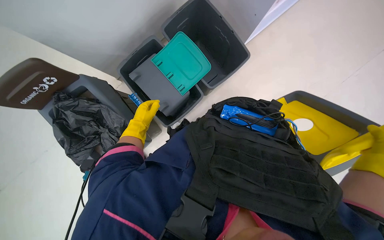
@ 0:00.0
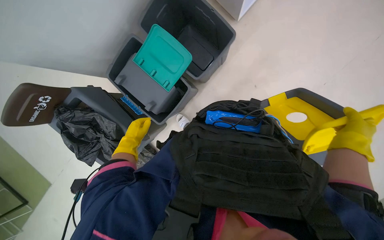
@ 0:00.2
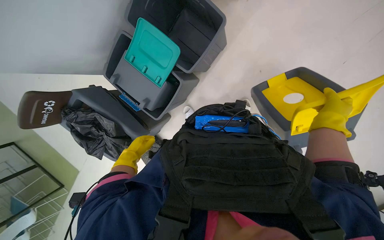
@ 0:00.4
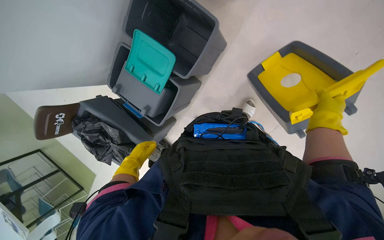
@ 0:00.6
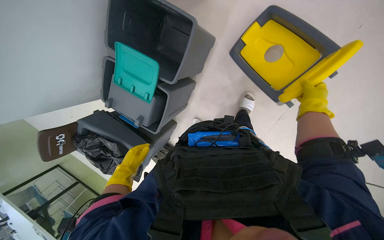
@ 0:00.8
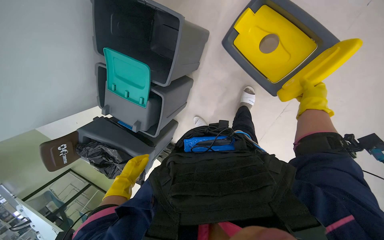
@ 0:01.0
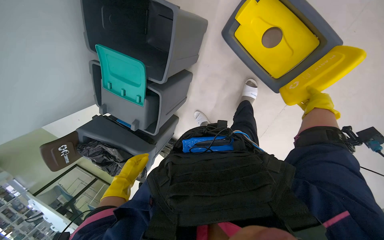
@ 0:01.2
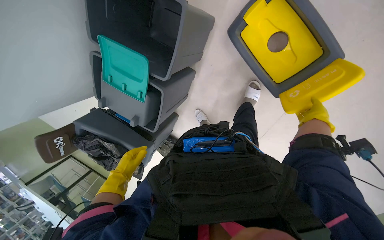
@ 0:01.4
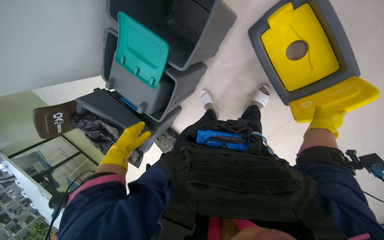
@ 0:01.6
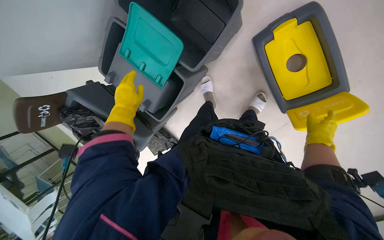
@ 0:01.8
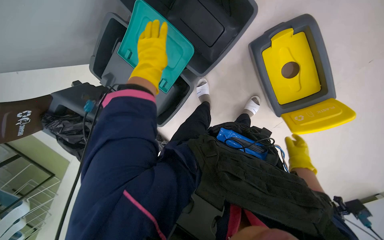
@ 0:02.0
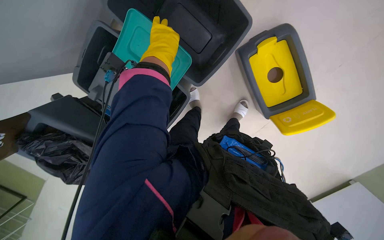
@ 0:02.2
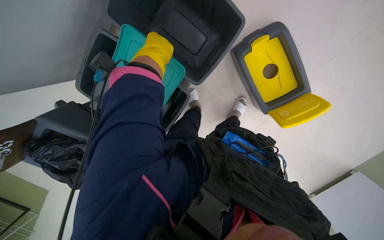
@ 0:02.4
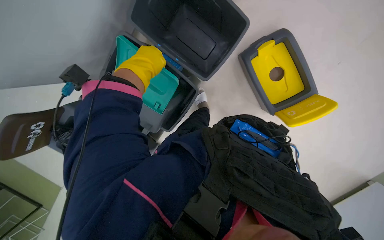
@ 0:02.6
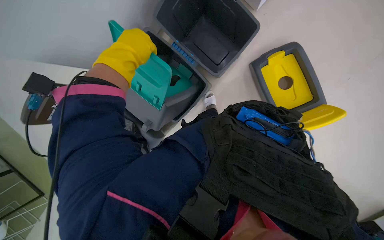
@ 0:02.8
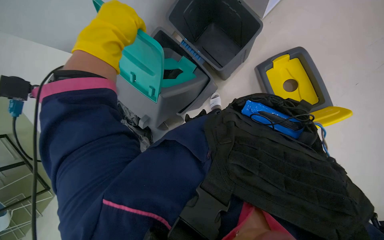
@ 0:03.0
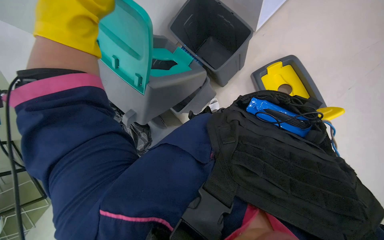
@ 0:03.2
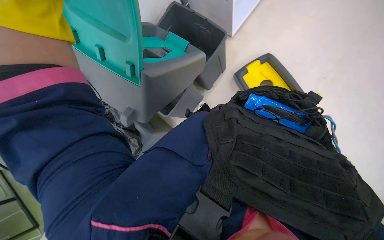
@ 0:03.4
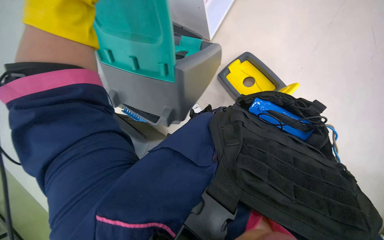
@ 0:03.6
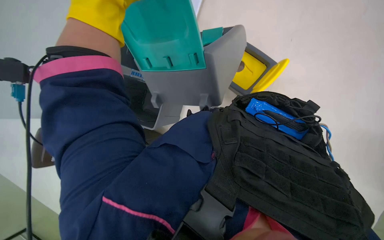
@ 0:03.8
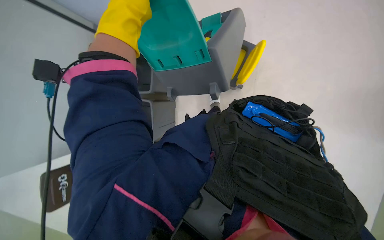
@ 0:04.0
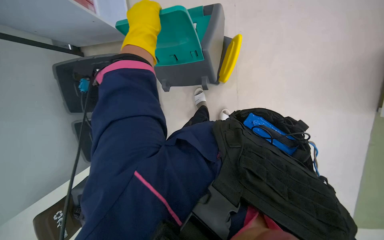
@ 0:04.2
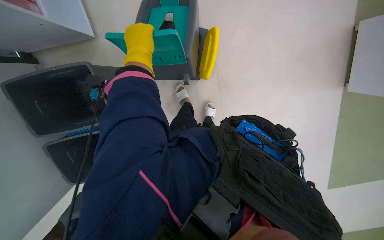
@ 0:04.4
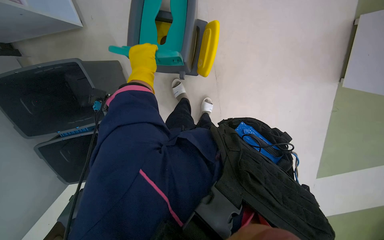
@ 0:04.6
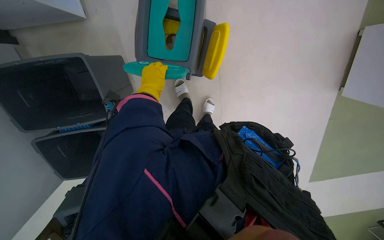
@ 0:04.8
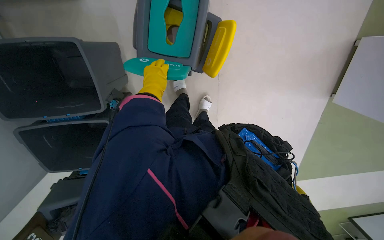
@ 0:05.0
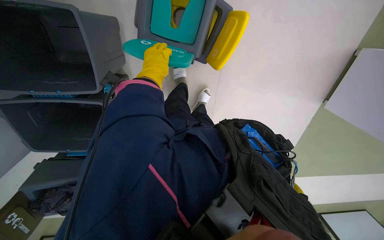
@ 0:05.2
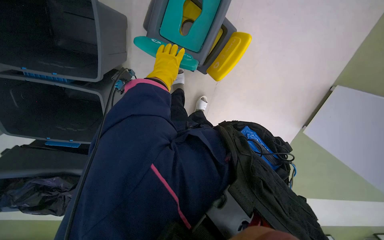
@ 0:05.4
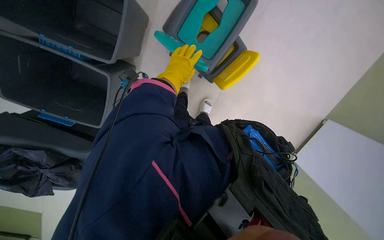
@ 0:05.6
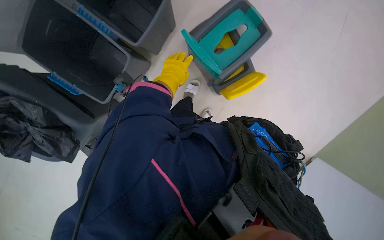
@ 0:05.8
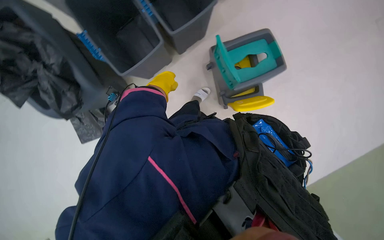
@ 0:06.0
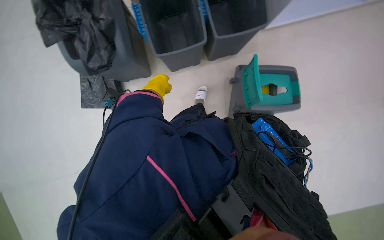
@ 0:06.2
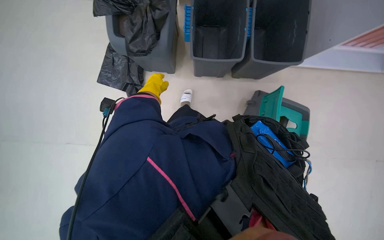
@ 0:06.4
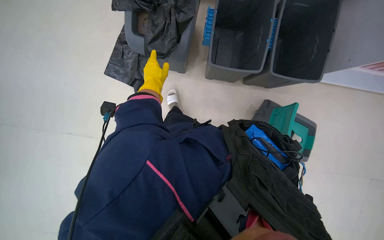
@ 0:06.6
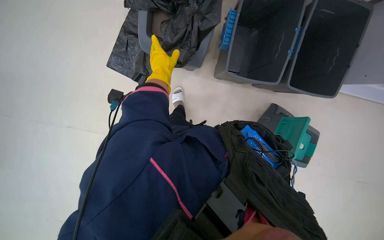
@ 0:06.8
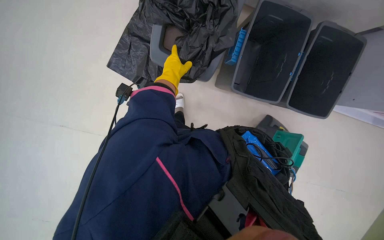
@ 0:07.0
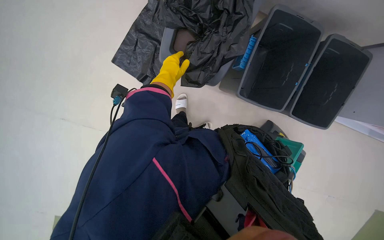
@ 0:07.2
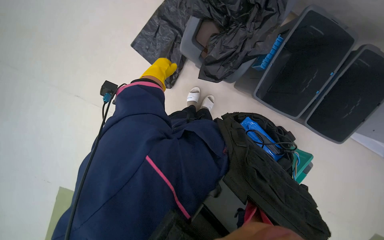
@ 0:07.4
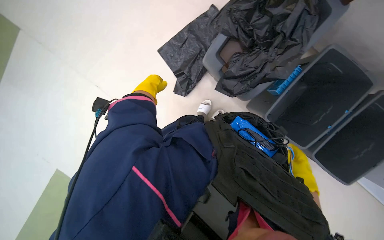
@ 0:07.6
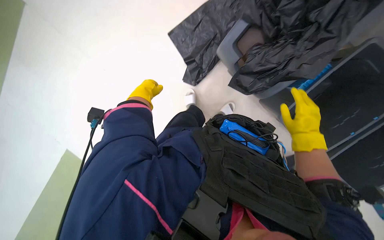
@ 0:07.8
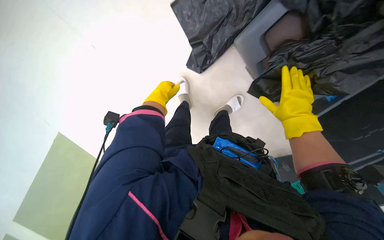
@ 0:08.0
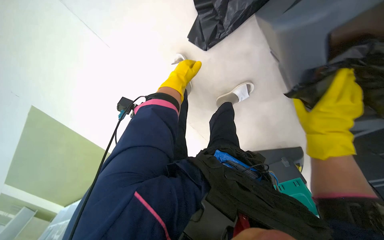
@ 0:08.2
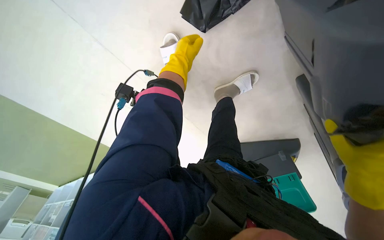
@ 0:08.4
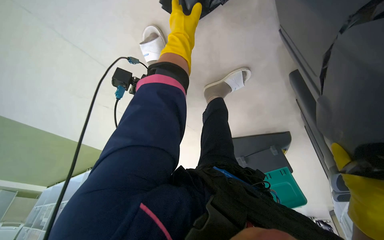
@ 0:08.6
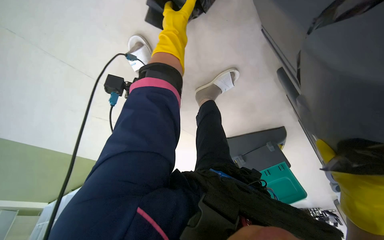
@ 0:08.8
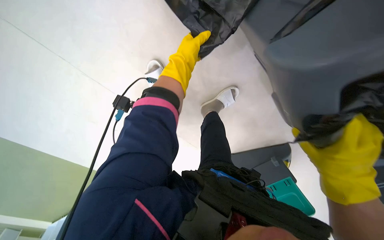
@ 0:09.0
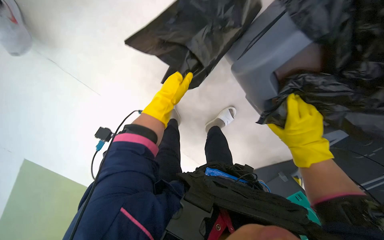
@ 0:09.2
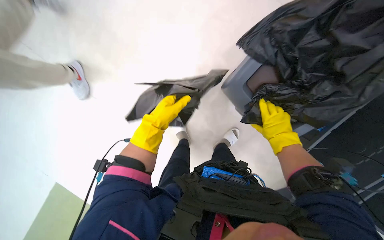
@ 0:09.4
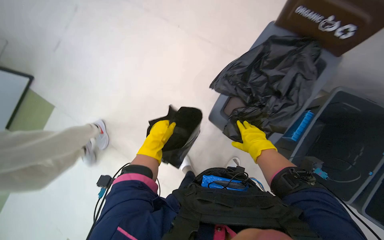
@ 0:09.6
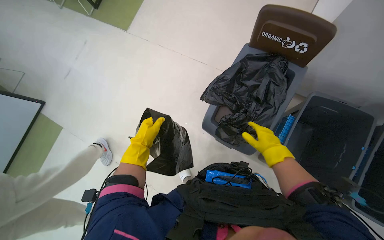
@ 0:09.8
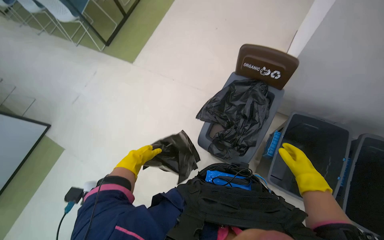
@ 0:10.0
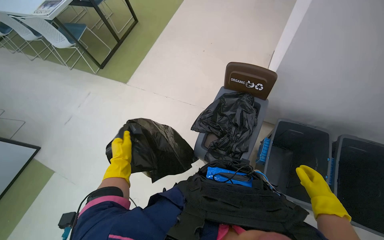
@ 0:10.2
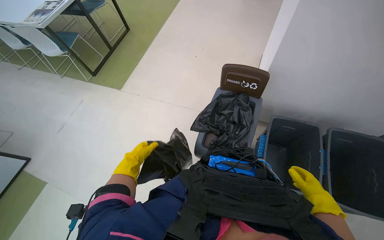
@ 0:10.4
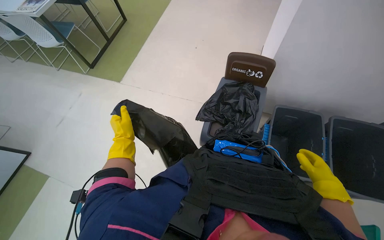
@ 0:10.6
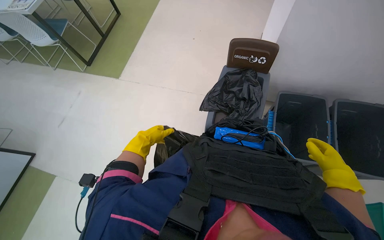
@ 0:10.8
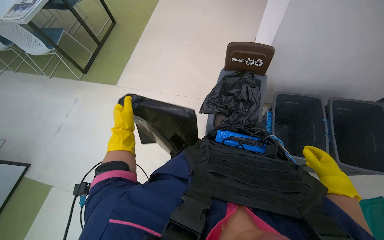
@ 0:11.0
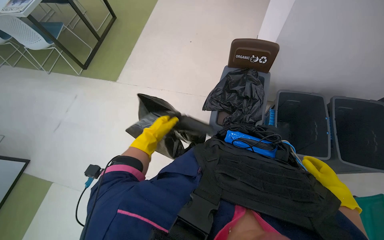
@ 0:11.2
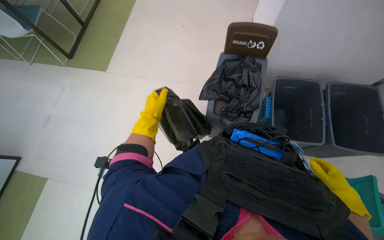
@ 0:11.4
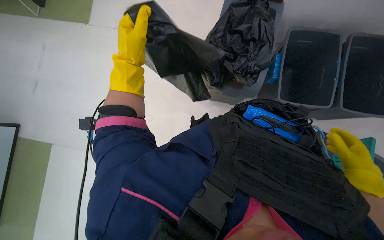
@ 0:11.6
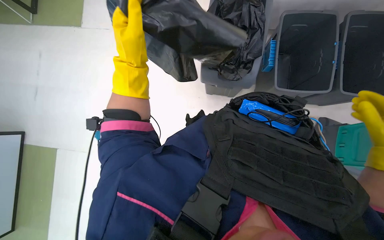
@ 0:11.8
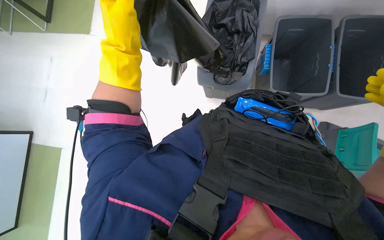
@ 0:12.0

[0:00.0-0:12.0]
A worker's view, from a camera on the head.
Job: managing trash.
The whole recording: Changing trash bags in recycling bins. The worker removes old trash bags from multiple recycling bins and replaces them with new ones, then closes the lids.
0:00.0 to 0:01.6: The head travels about 50 cm. The view pans to the left by about 20 degrees. The wearer looks roughly 25 degrees further downward.
0:01.6 to 0:03.0: The view pans to the right by roughly 15 degrees. The left hand is displaced nearer to the camera and up the picture by roughly 30 cm.
0:07.6 to 0:09.0: The view tilts roughly 15 degrees downward. The left hand moves up the picture and to the right, roughly 20 cm.
0:09.0 to 0:10.4: The camera travels approximately 90 cm. The view tilts roughly 80 degrees upward.
0:10.4 to 0:12.0: The view tips downward by some 25 degrees.

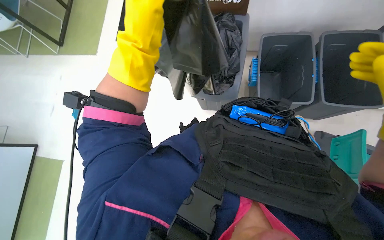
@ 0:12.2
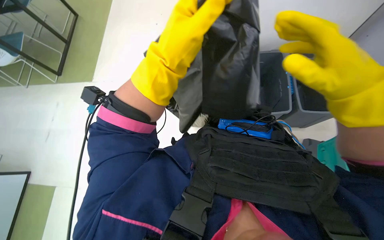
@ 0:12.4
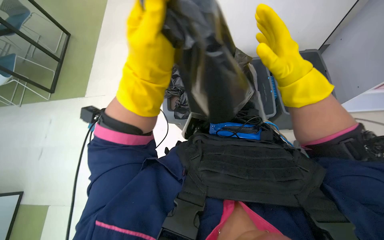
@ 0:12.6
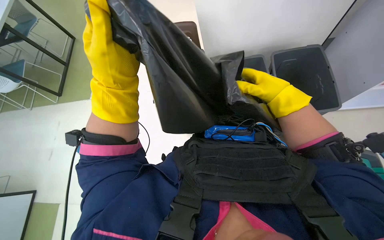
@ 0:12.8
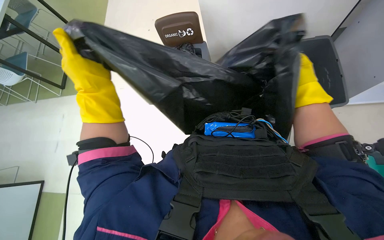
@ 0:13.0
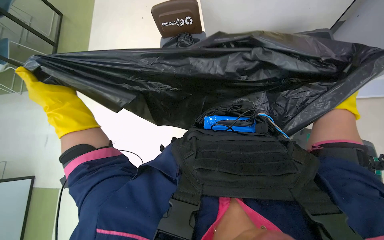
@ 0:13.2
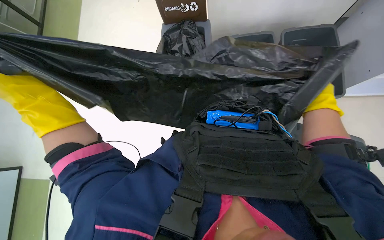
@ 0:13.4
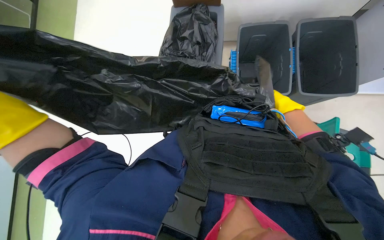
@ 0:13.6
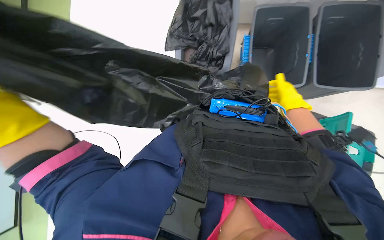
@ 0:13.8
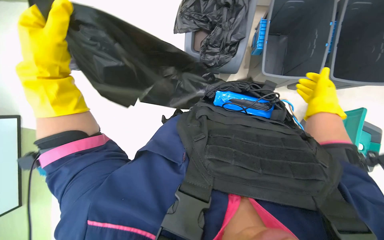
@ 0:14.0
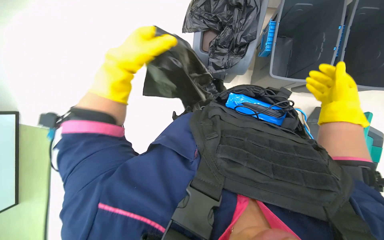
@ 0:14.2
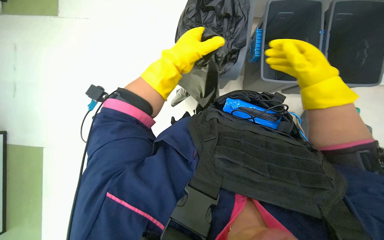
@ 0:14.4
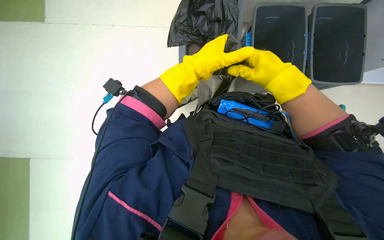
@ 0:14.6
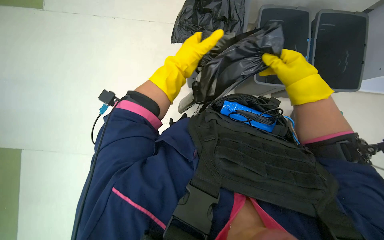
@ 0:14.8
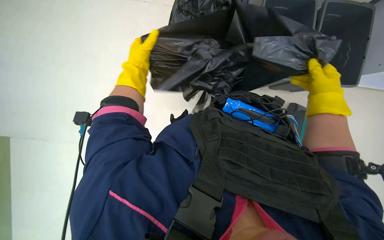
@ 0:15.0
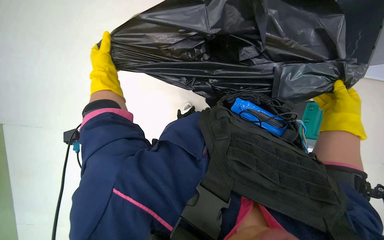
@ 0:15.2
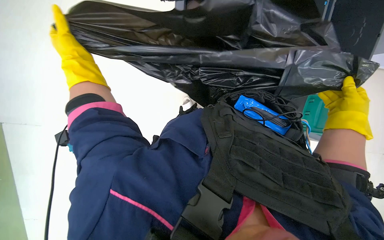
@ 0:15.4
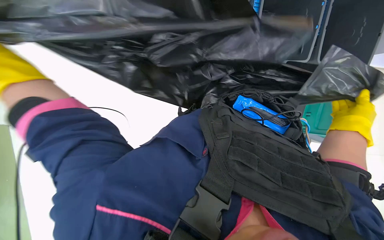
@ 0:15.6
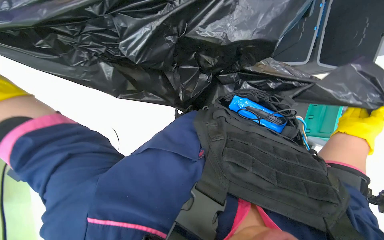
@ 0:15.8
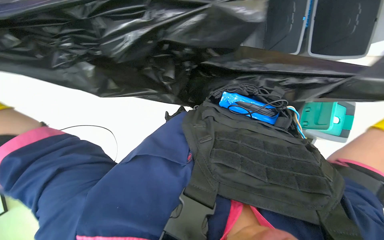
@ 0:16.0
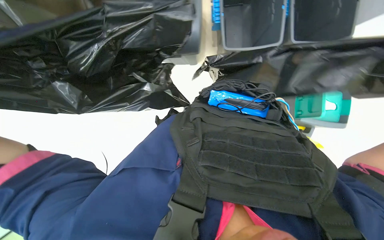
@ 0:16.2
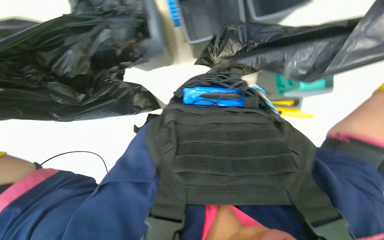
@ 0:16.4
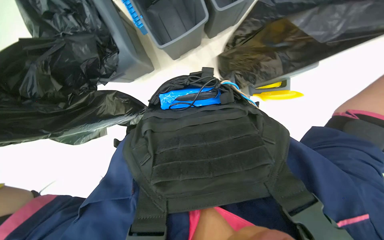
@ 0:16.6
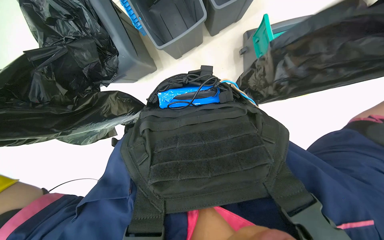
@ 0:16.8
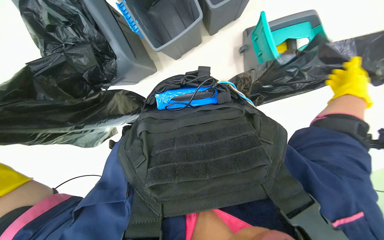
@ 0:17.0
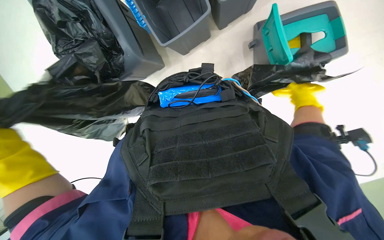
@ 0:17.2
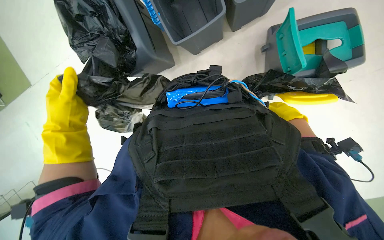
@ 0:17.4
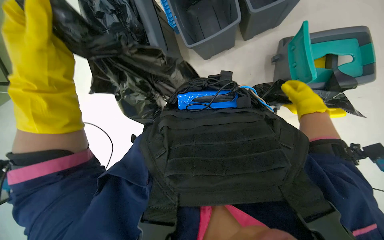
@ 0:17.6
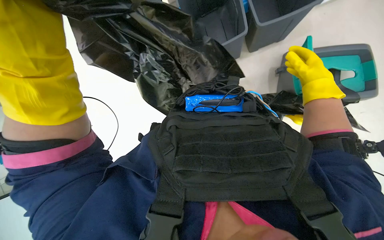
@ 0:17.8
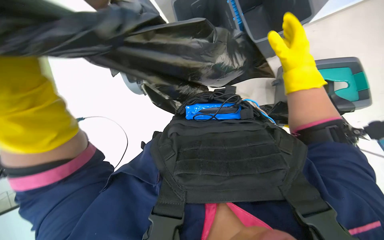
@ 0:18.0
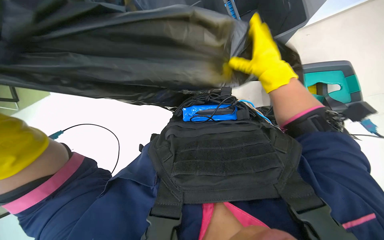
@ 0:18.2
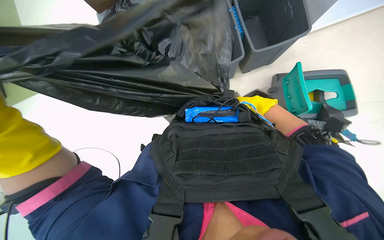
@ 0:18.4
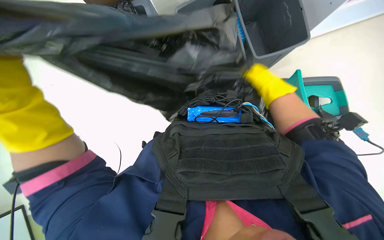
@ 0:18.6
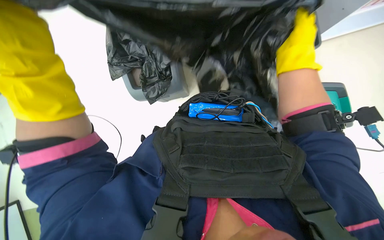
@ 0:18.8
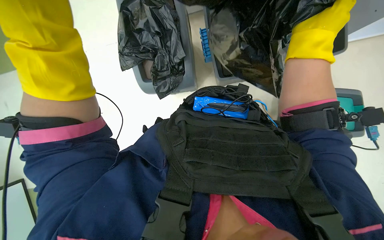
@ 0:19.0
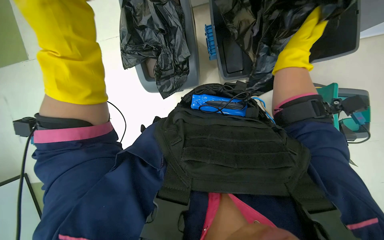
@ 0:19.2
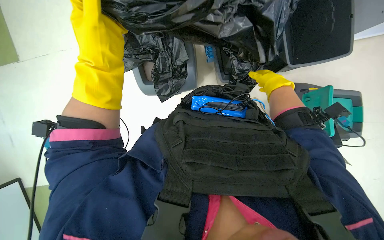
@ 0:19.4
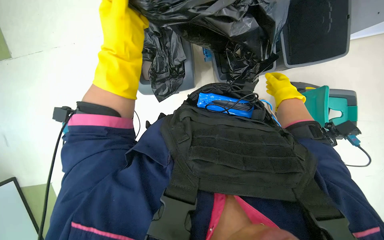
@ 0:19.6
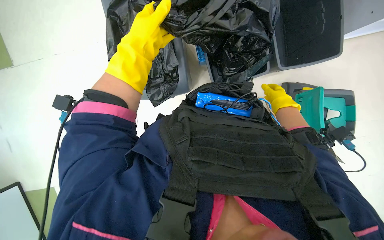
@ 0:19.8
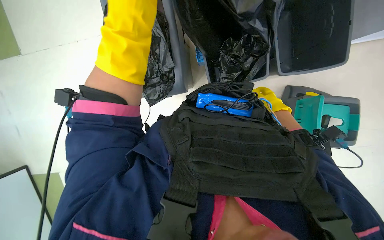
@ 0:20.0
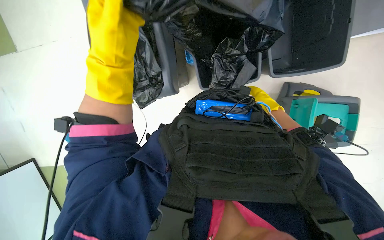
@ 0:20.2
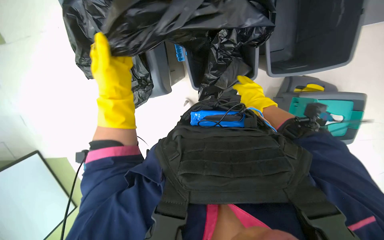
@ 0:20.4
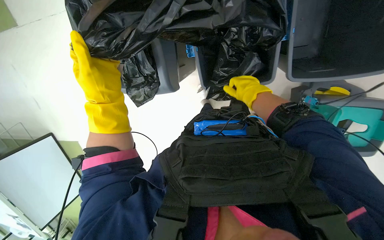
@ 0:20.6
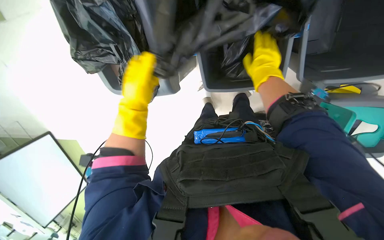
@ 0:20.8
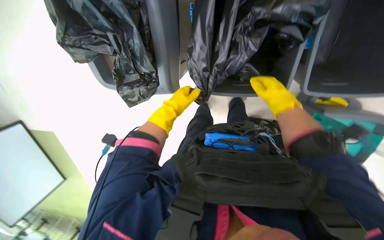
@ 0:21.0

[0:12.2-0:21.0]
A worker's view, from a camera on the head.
Job: managing trash.
The whole recording: Changing trash bags in recycling bins. The worker removes old trash bags from multiple recycling bins and replaces them with new ones, then closes the lids.
0:12.2 to 0:13.6: The left hand travels to the left and down the picture by some 25 cm.
0:13.6 to 0:15.2: The view tilts about 20 degrees downward. The left hand shifts approximately 25 cm farther from the camera, and reaches roughly 35 cm to the right, then returns, while the right hand travels nearer to the camera and back again, some 10 cm each way.
0:15.2 to 0:16.6: The scene rotates counterclockwise by some 30 degrees.
0:18.0 to 0:19.6: The right hand swings nearer and farther, about 25 cm each way, with 2 reversals.
0:19.6 to 0:21.0: The left hand swings nearer and farther, some 20 cm each way, with 2 reversals; the right hand reaches roughly 15 cm to the left, then returns.